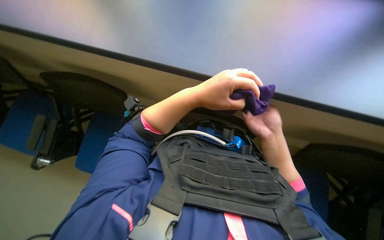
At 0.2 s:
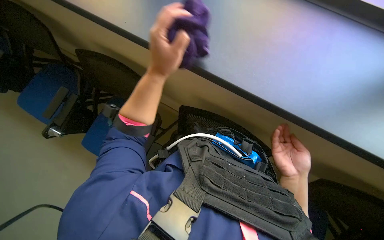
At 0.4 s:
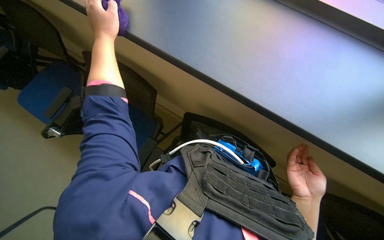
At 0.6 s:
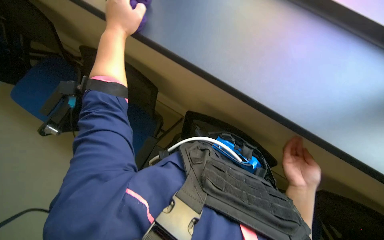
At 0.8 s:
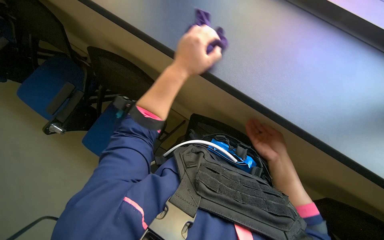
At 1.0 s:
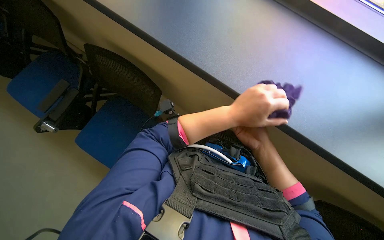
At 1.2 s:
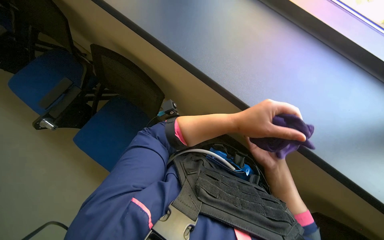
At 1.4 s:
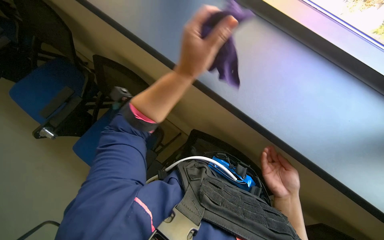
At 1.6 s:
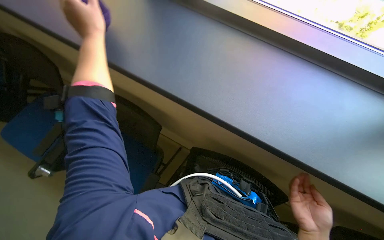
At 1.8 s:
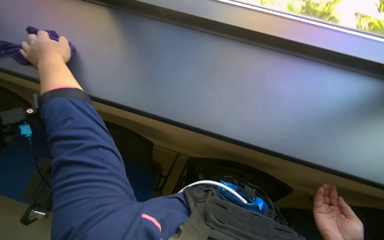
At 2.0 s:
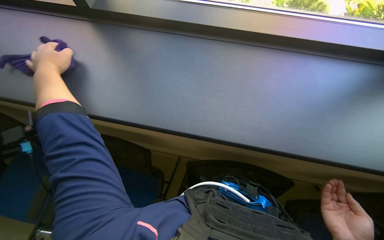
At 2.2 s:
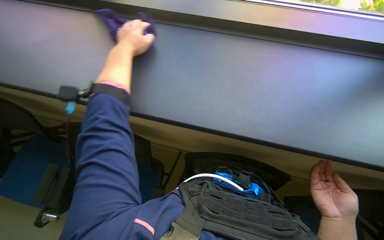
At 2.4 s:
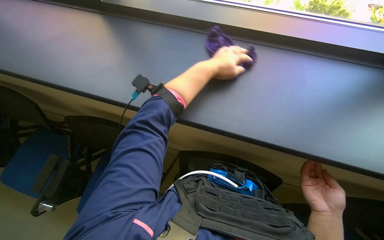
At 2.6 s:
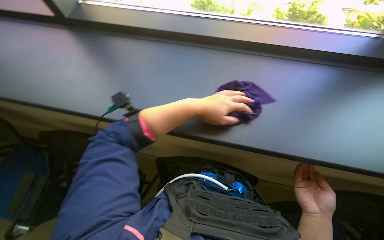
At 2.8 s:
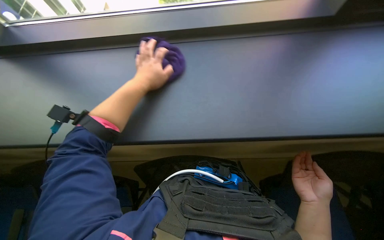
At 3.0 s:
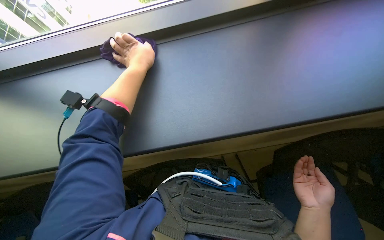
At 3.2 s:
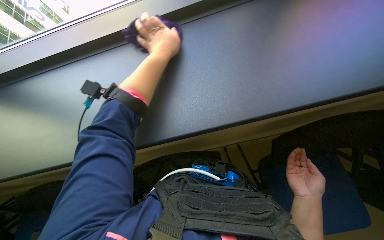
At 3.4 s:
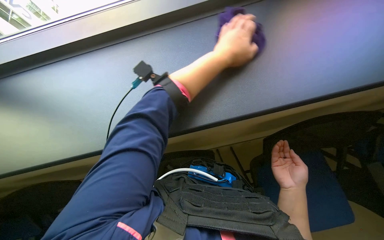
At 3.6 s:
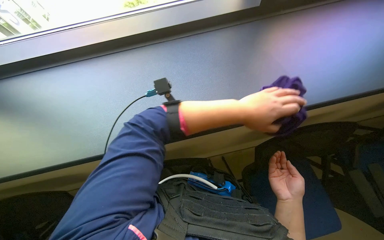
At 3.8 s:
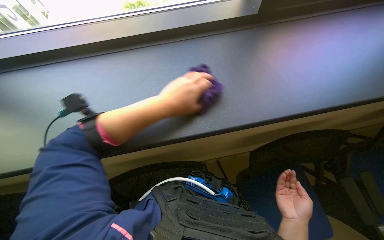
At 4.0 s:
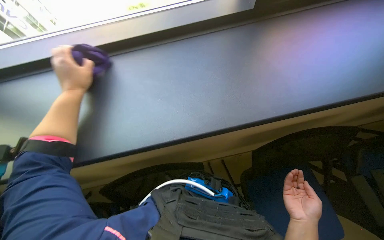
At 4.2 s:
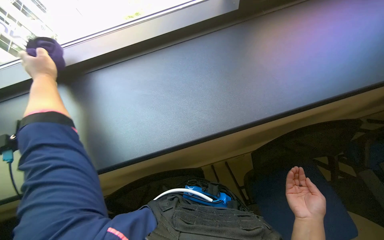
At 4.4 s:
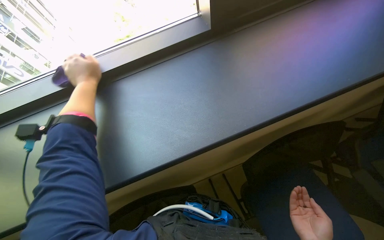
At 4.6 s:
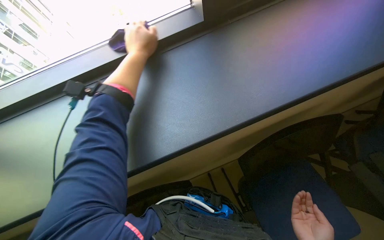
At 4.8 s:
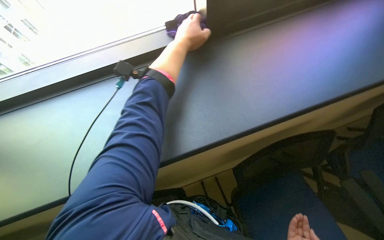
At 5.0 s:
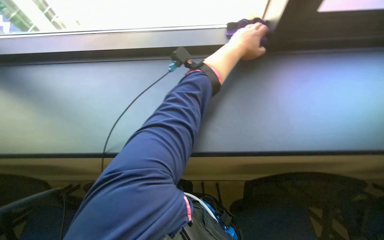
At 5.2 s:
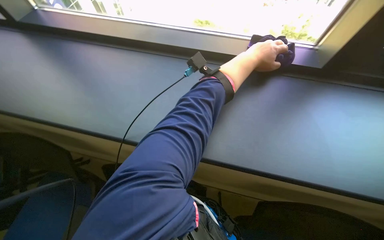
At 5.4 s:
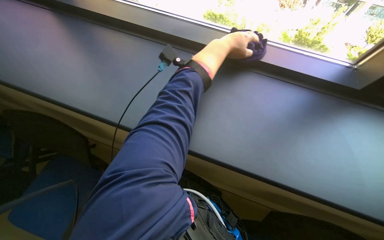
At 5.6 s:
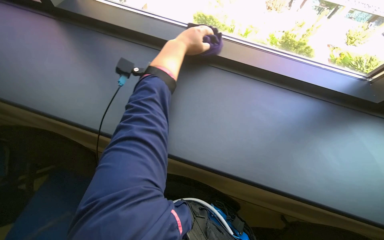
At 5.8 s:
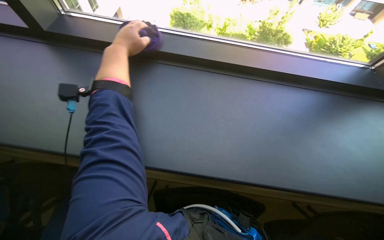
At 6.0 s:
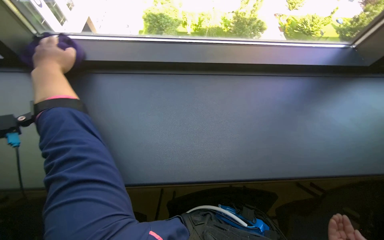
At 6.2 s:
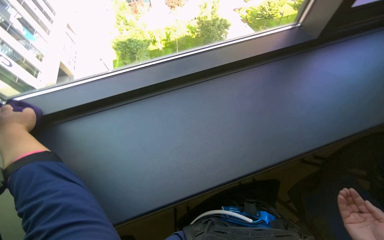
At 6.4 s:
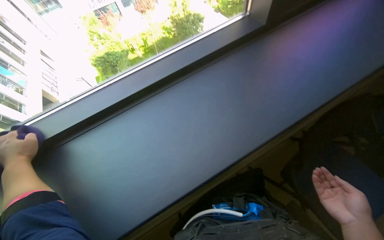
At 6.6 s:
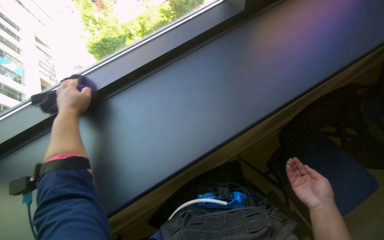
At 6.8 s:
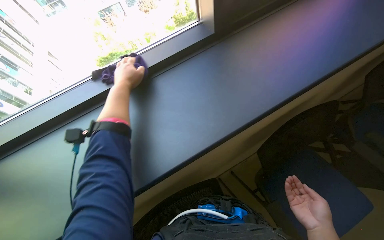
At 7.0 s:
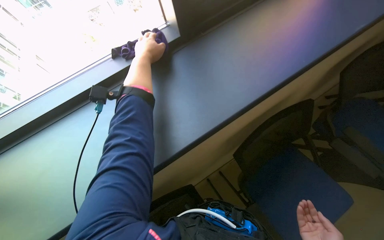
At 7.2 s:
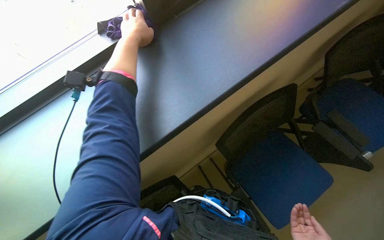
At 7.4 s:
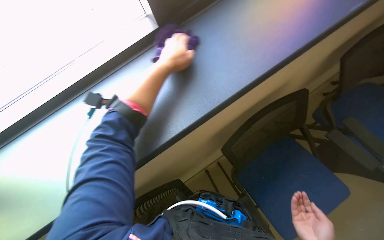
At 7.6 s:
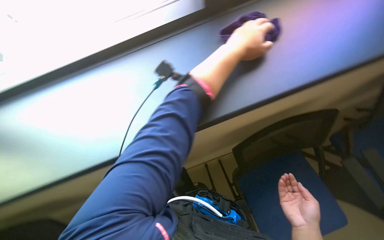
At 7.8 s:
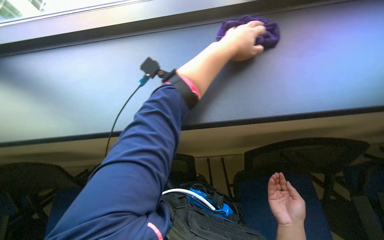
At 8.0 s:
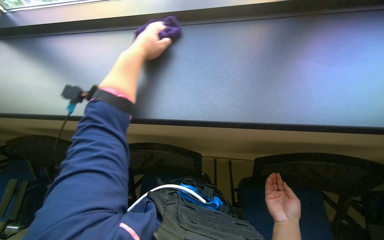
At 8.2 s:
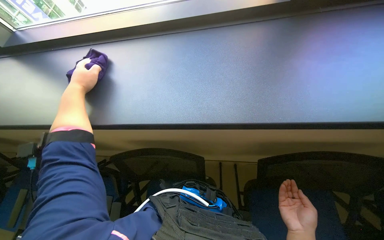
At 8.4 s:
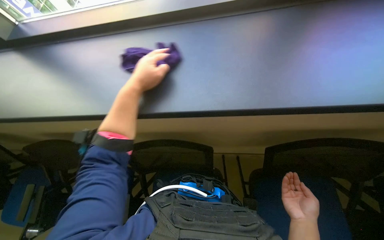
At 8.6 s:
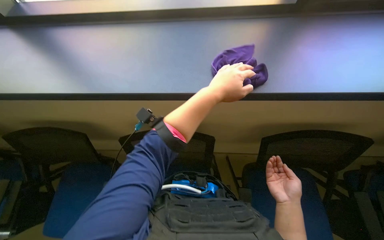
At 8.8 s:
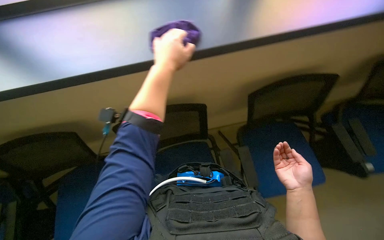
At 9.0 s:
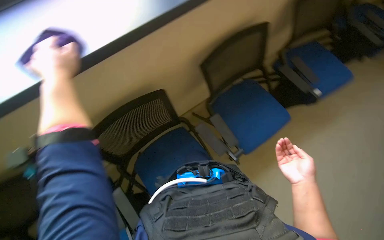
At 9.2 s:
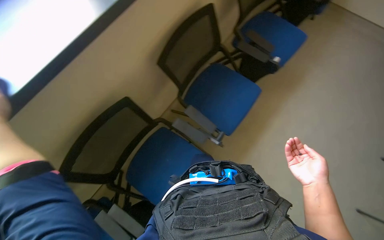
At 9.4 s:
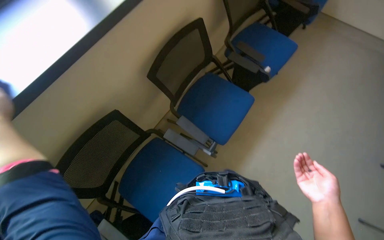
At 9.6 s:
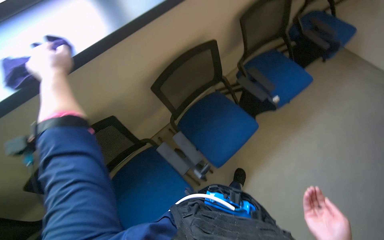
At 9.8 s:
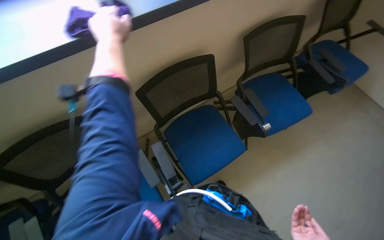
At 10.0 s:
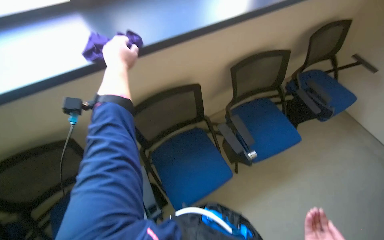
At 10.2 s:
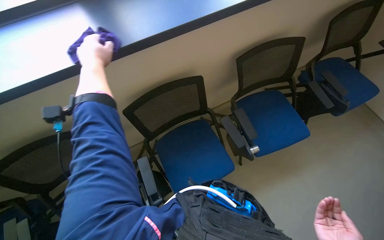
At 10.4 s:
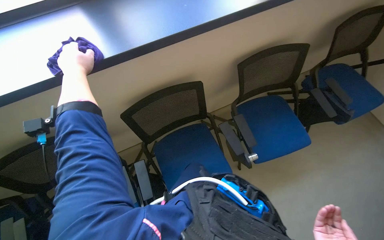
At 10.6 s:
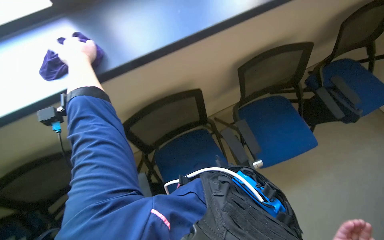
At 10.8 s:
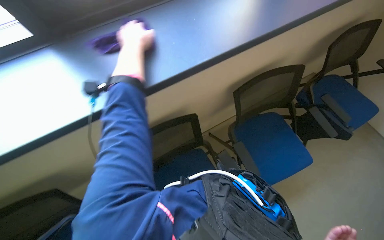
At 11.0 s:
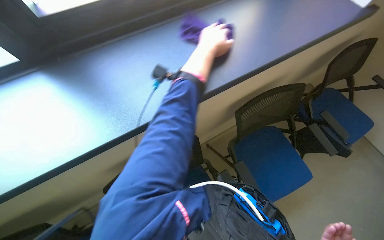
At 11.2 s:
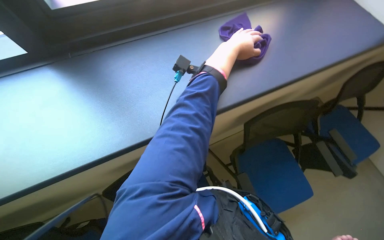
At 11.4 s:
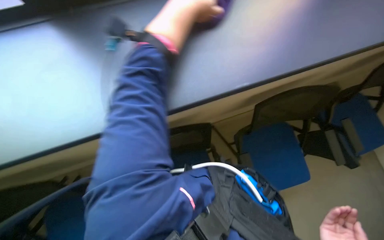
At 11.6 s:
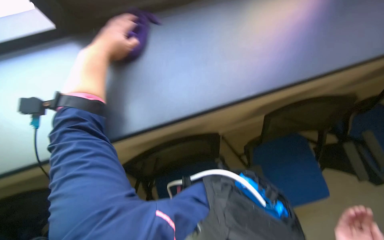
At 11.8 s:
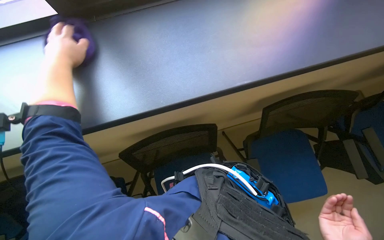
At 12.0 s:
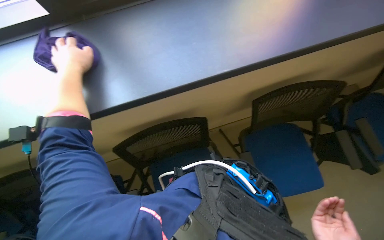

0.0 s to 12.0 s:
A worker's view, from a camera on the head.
Job: wiping surfaces.
The whole recording: Wiping window frame. The worker wipes the window frame with a purple cloth.
0.0 to 1.6 s: The right hand goes some 10 cm nearer to the camera; the left hand goes left and right, roughly 30 cm each way, reversing 2 times.
1.6 to 3.0 s: The left hand goes left and right, approximately 40 cm each way, reversing 2 times.
3.0 to 4.4 s: The left hand goes left and right, roughly 50 cm each way, reversing 2 times.
6.0 to 7.6 s: The camera travels approximately 40 cm.
7.6 to 9.0 s: The left hand goes left and right, approximately 40 cm each way, reversing 2 times.
9.0 to 10.4 s: The camera is carried some 50 cm.
10.4 to 12.0 s: The left hand reaches some 40 cm to the right, then returns.

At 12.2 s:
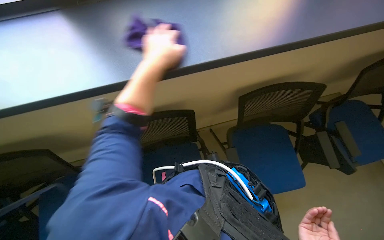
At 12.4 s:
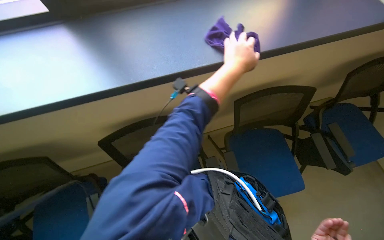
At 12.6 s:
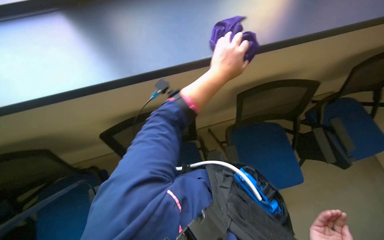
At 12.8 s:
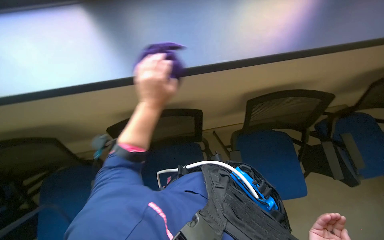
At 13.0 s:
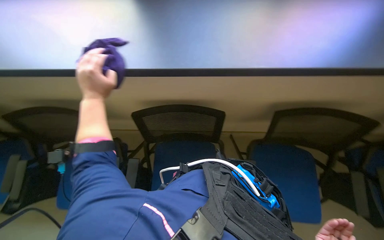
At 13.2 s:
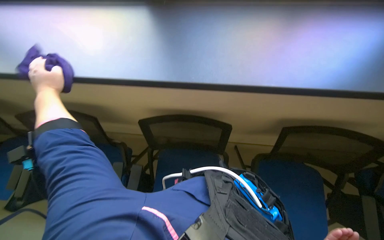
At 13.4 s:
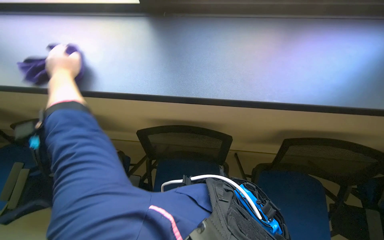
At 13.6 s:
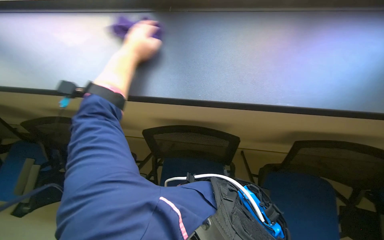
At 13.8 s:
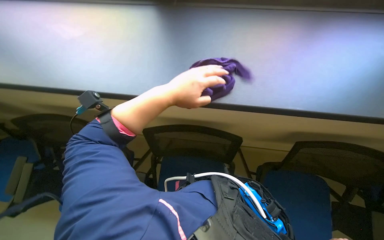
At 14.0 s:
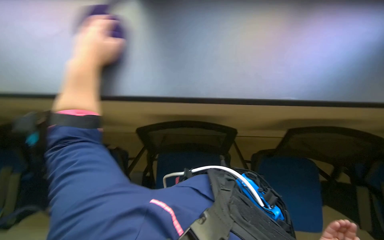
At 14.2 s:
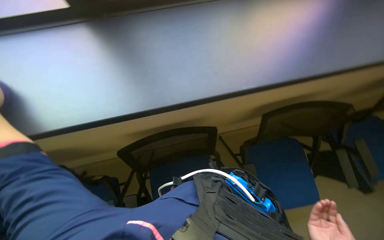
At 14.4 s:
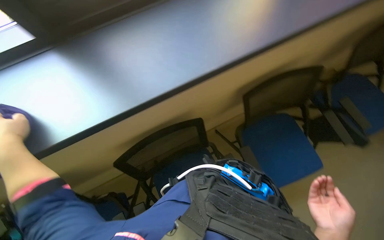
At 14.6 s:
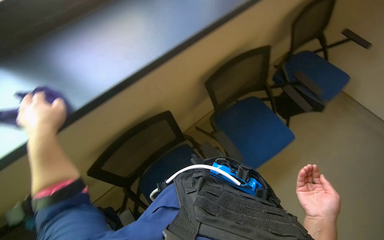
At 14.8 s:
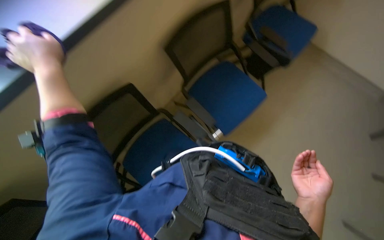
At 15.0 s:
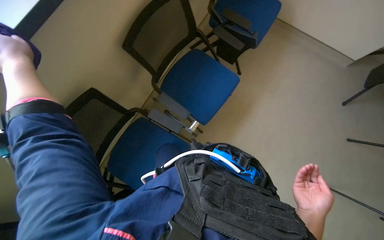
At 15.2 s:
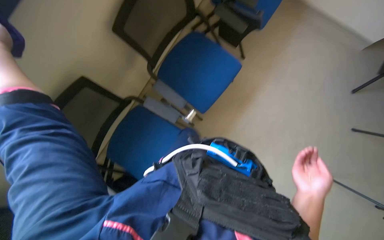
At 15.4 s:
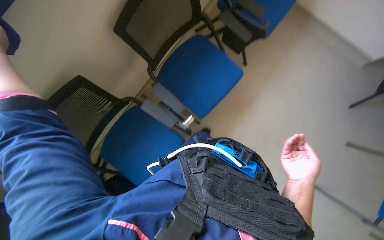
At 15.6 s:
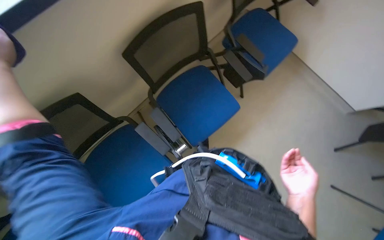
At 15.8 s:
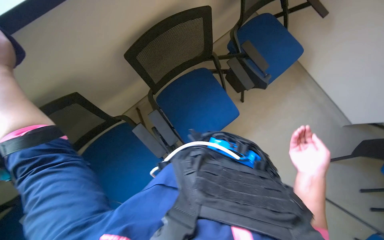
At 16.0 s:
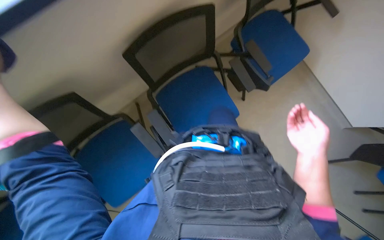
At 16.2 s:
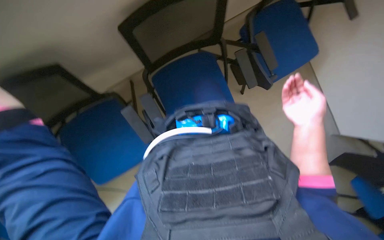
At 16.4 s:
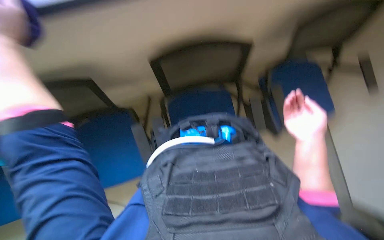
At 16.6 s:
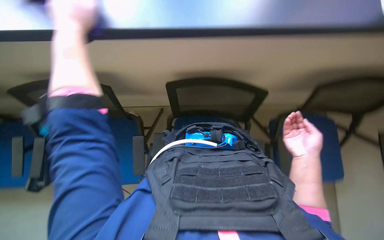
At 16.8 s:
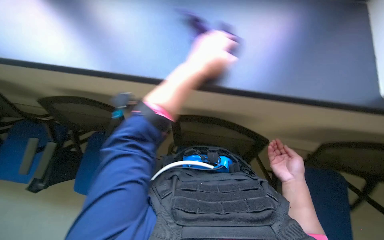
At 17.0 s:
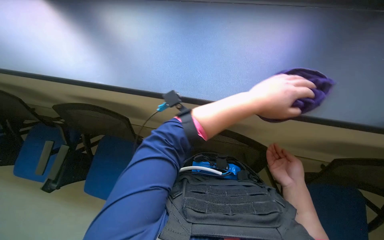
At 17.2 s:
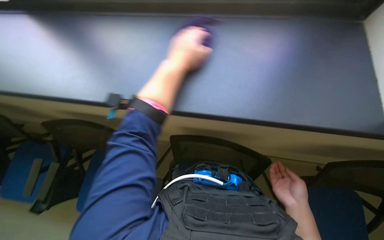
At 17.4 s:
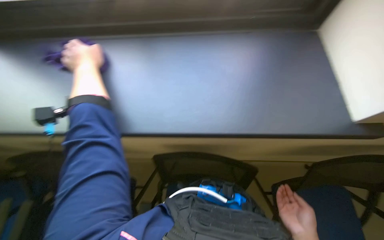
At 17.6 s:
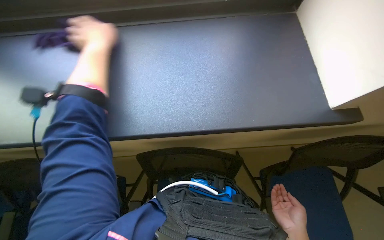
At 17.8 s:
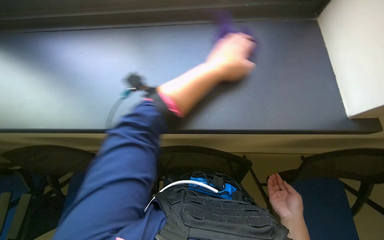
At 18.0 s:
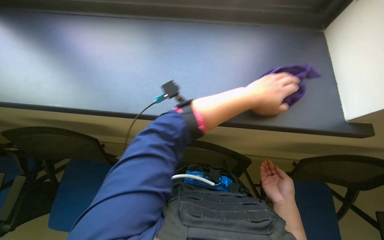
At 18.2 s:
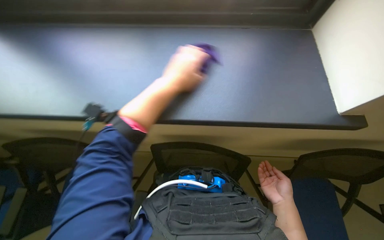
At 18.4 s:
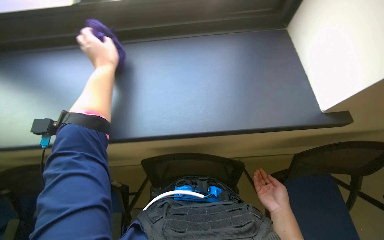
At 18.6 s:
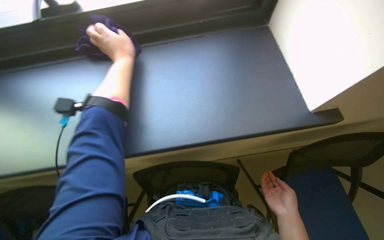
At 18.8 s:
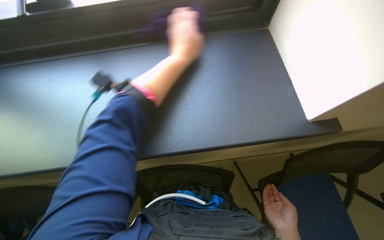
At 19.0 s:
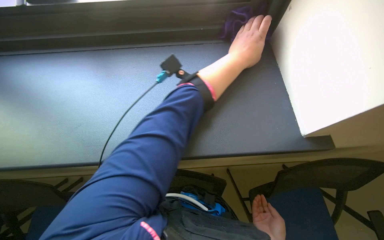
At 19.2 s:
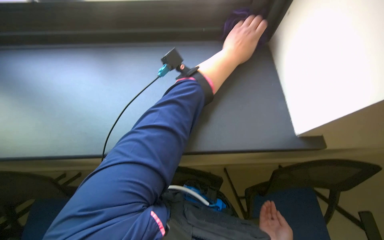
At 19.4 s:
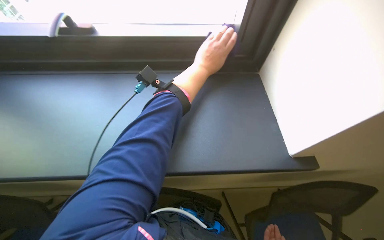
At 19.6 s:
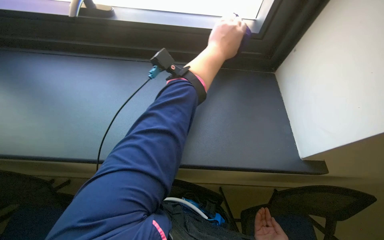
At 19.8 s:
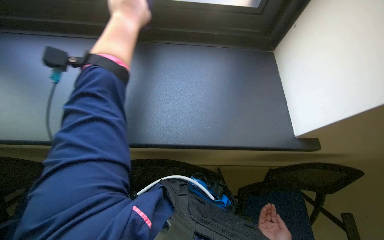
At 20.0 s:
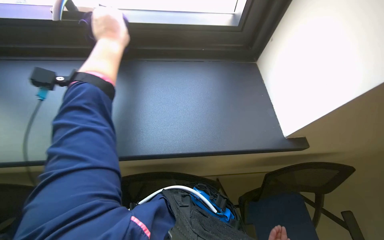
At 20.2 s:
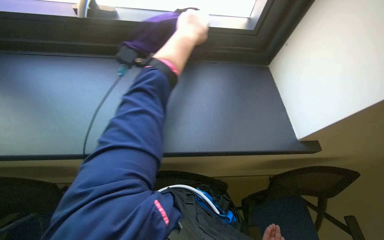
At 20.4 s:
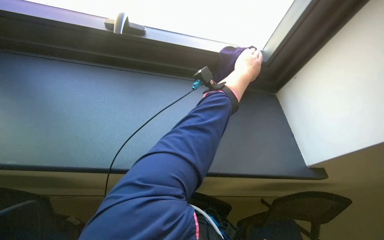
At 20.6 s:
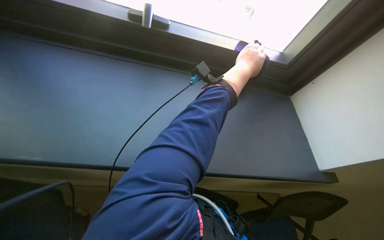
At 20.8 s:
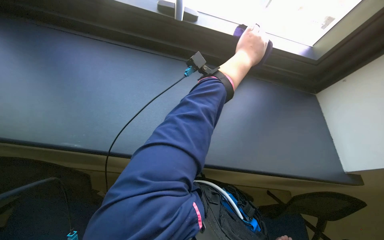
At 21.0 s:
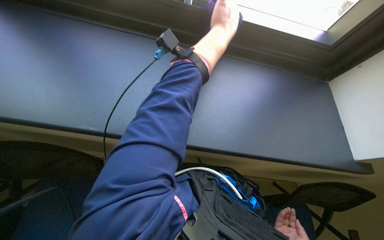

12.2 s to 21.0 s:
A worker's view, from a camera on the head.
Job: wiping surfaces.
The whole recording: Wiping window frame. The worker wipes the window frame with a purple cloth.
12.2 to 13.6 s: The head rotates roughly 25 degrees to the left. The left hand goes left and right, roughly 50 cm each way, reversing 2 times.
13.6 to 15.2 s: The wearer's head swings some 35 degrees to the right. The view tilts approximately 20 degrees downward.
15.2 to 16.6 s: The wearer looks approximately 20 degrees further upward. The right hand is displaced up the picture by approximately 25 cm.
16.6 to 18.0 s: The camera pitches upward, by some 20 degrees. The left hand goes left and right, roughly 40 cm each way, reversing 2 times.
18.0 to 19.6 s: The left hand goes left and right, roughly 40 cm each way, reversing 2 times.
19.6 to 21.0 s: The left hand moves up the picture, some 10 cm, and moves about 20 cm to the left and comes back.
